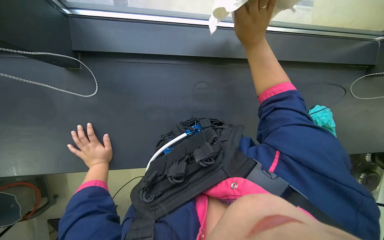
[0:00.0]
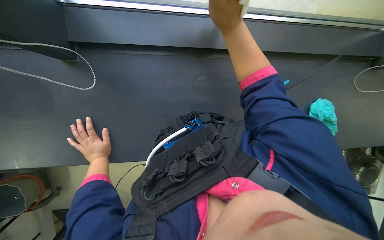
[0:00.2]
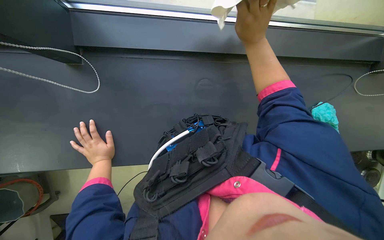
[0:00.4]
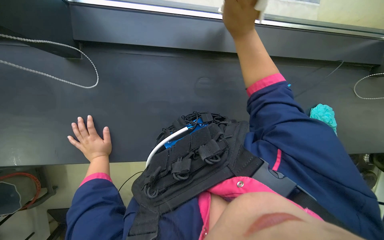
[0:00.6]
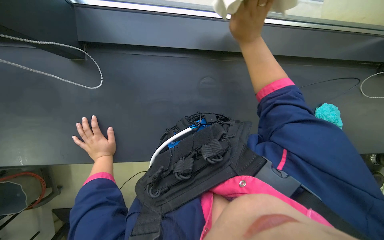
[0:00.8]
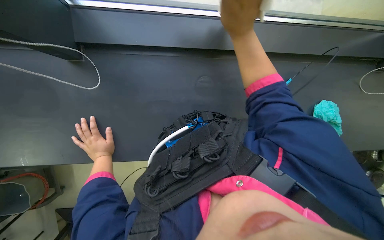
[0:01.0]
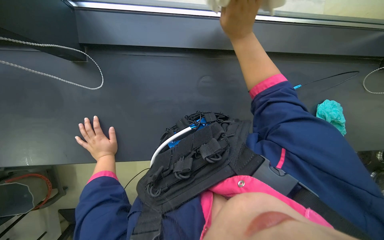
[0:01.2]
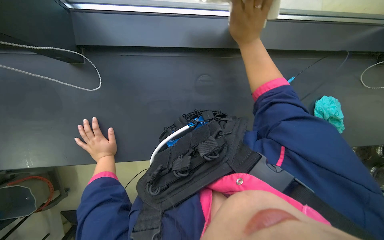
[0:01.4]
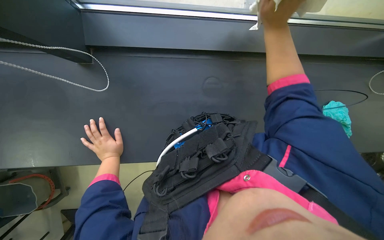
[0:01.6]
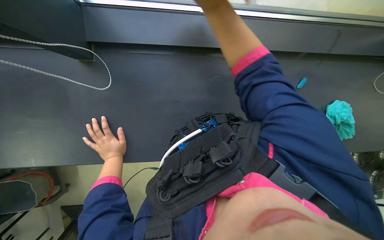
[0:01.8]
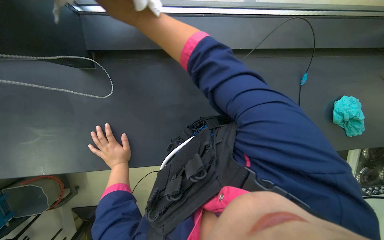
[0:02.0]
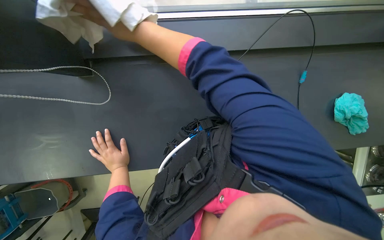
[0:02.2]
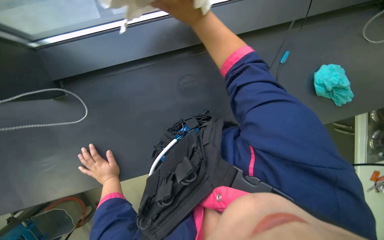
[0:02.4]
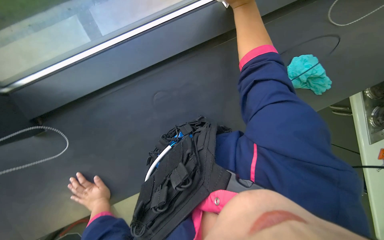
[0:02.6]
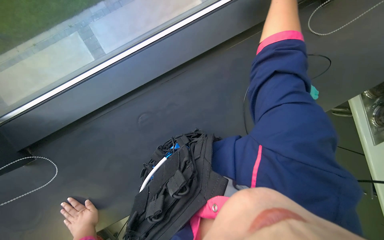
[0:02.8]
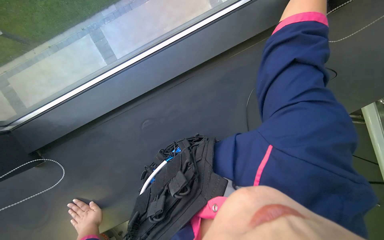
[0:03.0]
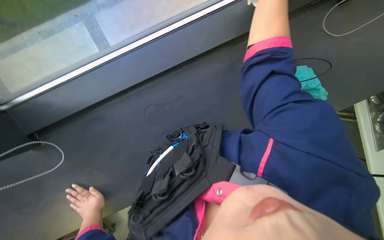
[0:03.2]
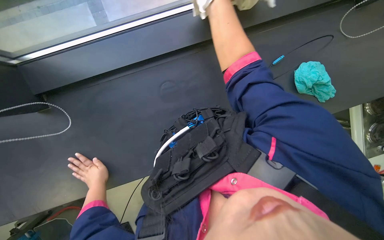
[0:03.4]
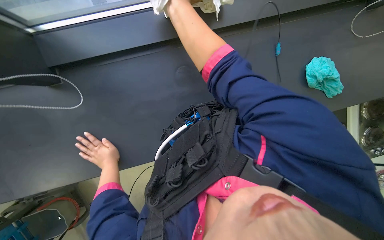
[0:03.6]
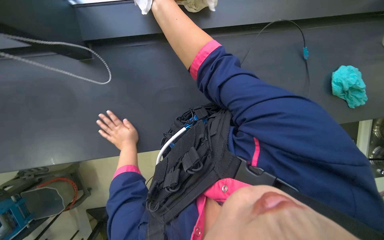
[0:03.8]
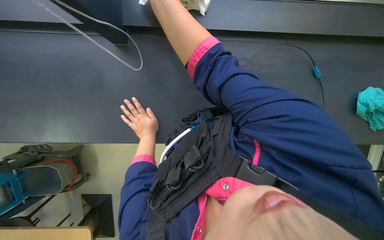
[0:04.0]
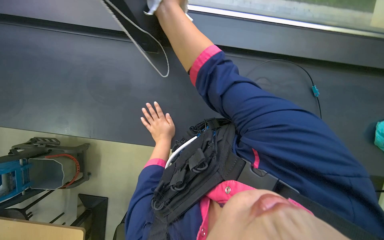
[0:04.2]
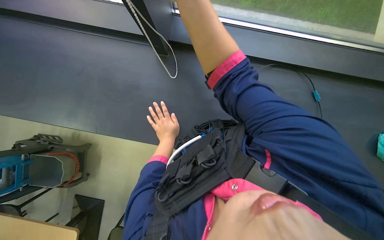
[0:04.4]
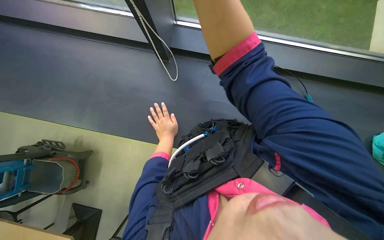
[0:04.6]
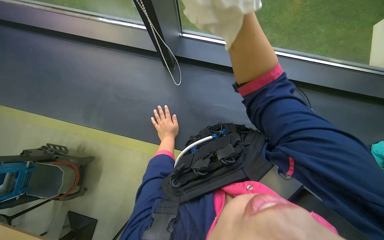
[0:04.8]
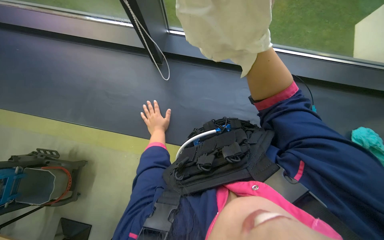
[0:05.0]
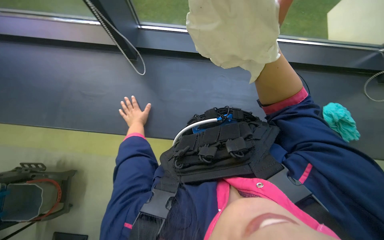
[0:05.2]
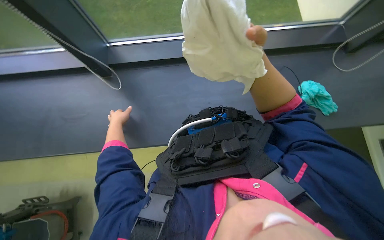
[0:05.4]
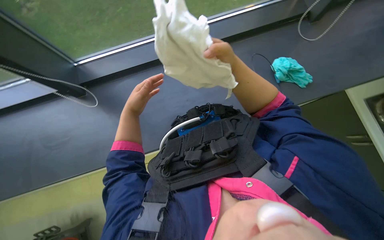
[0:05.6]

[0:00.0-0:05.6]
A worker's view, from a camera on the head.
Job: cleaning windows.
The whole recording: Wiping window glass. The worker wipes the window frame and wipes the window glass with a white cloth.
0.0 to 1.4 s: The hands make small movements and keep their place.
4.2 to 5.6 s: The camera pitches upward, by some 15 degrees. Everything in view rotates roughly 25 degrees counterclockwise.

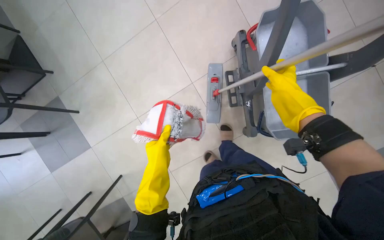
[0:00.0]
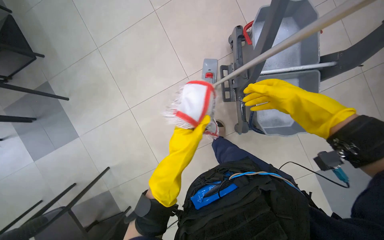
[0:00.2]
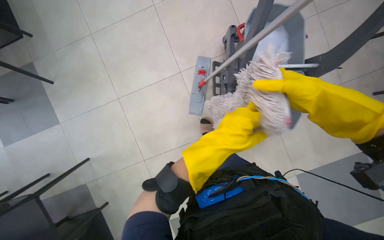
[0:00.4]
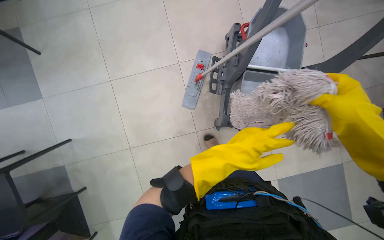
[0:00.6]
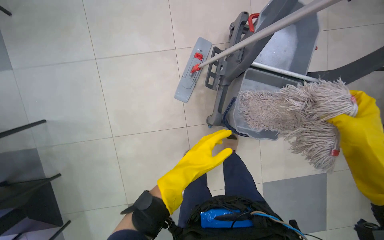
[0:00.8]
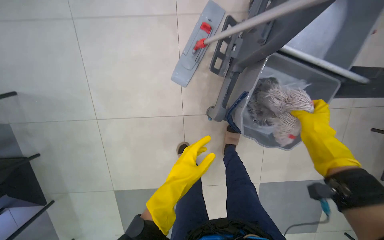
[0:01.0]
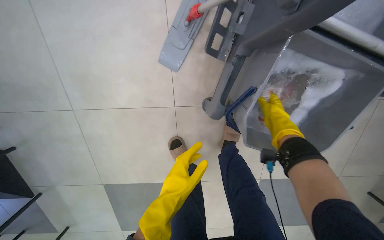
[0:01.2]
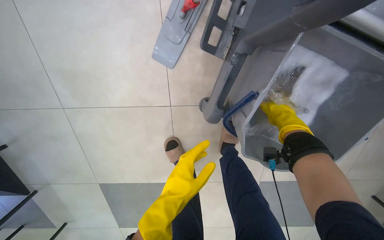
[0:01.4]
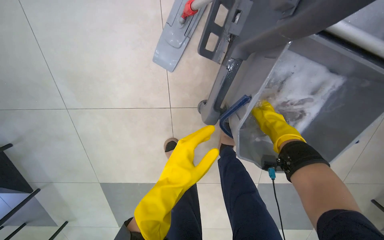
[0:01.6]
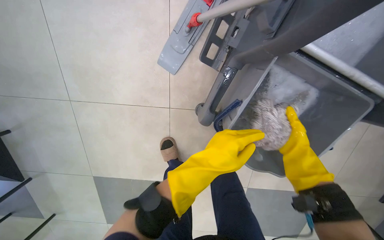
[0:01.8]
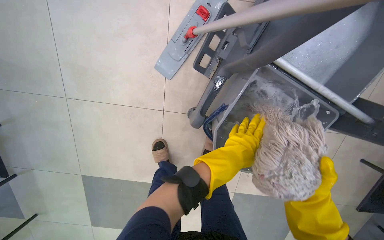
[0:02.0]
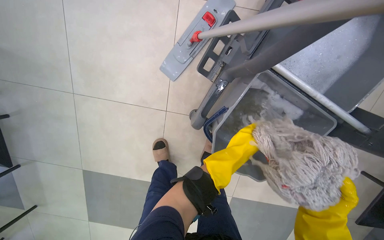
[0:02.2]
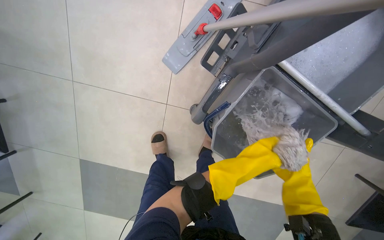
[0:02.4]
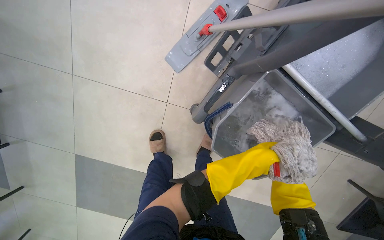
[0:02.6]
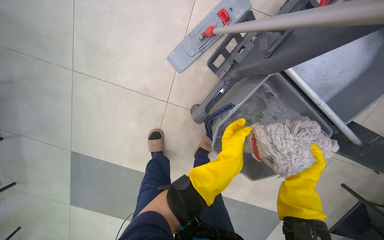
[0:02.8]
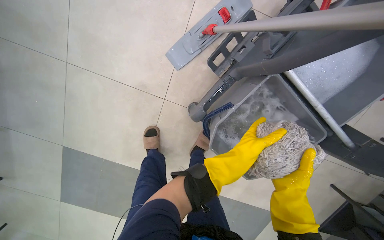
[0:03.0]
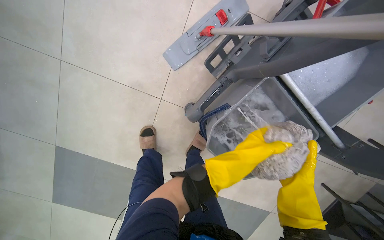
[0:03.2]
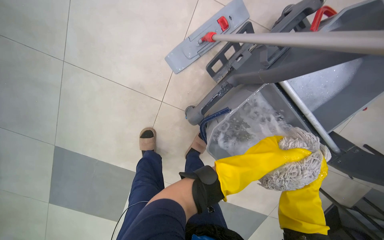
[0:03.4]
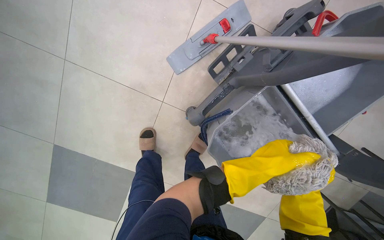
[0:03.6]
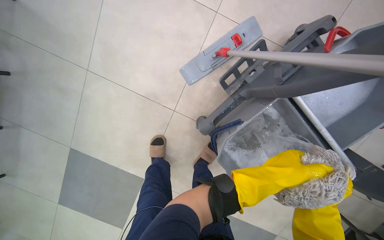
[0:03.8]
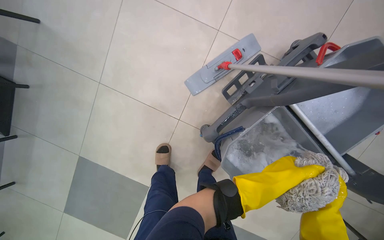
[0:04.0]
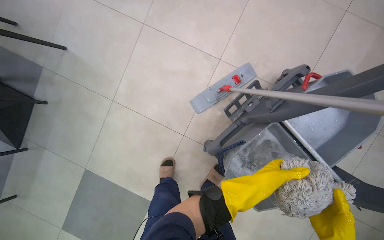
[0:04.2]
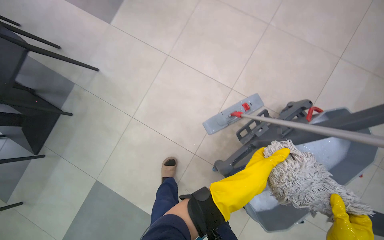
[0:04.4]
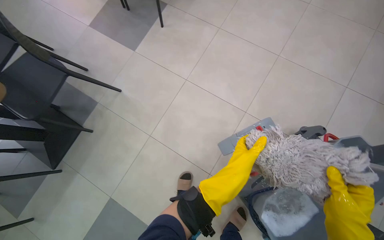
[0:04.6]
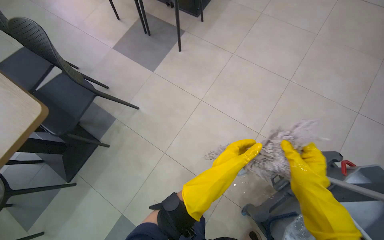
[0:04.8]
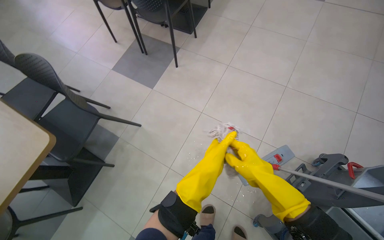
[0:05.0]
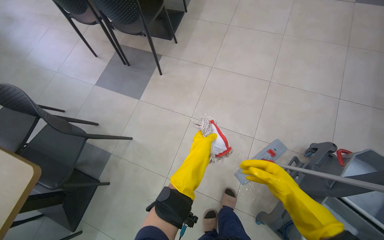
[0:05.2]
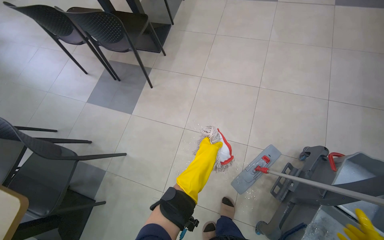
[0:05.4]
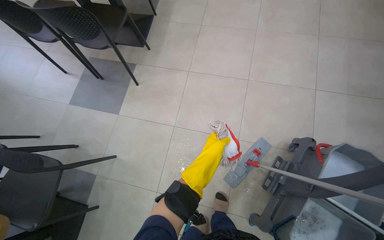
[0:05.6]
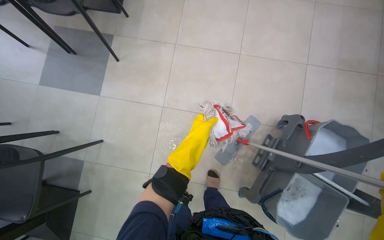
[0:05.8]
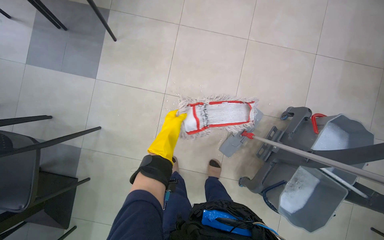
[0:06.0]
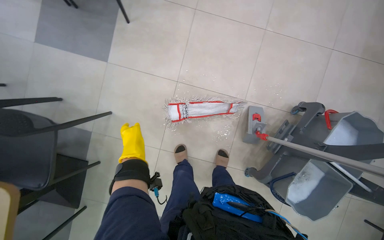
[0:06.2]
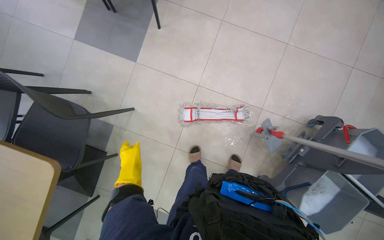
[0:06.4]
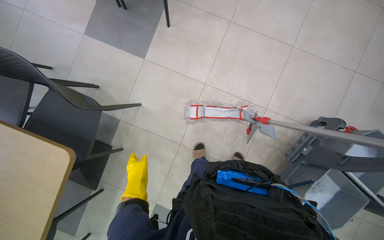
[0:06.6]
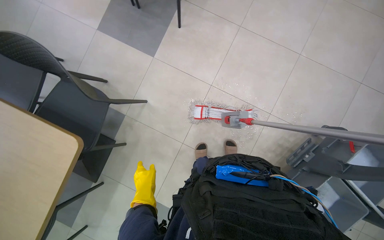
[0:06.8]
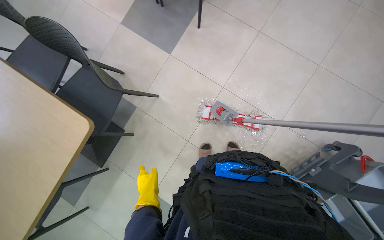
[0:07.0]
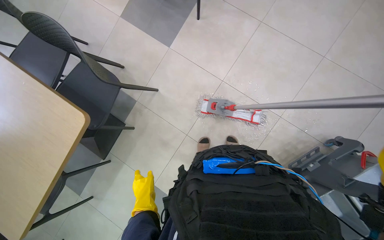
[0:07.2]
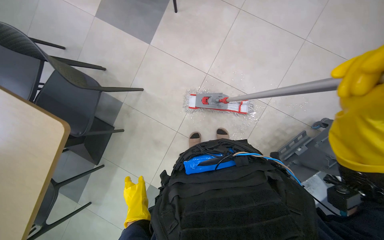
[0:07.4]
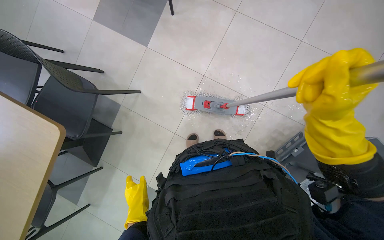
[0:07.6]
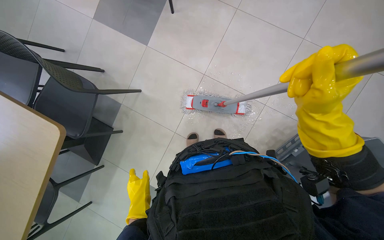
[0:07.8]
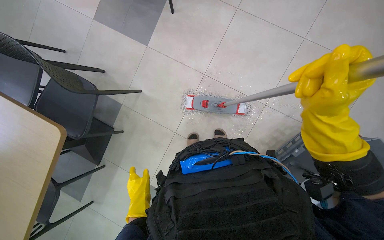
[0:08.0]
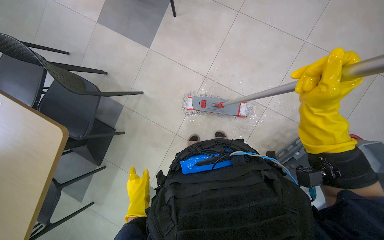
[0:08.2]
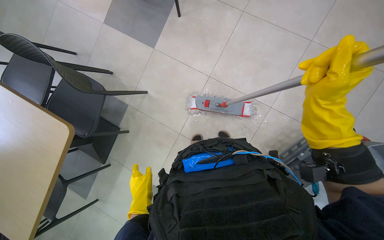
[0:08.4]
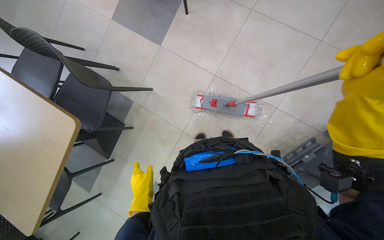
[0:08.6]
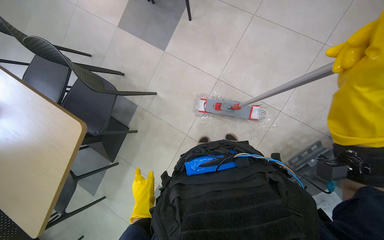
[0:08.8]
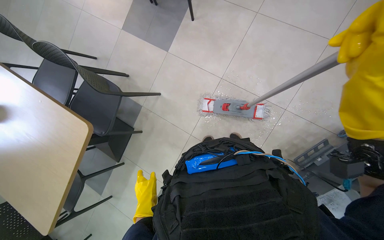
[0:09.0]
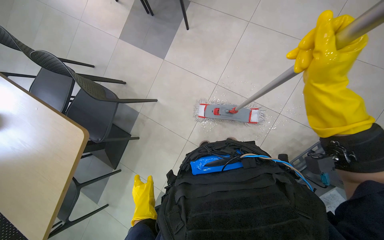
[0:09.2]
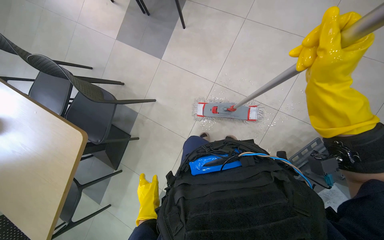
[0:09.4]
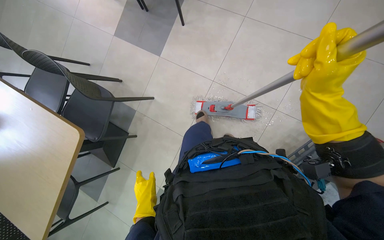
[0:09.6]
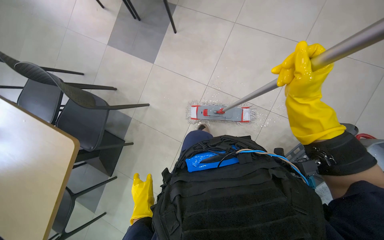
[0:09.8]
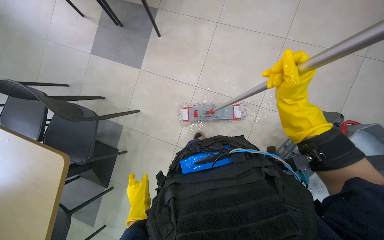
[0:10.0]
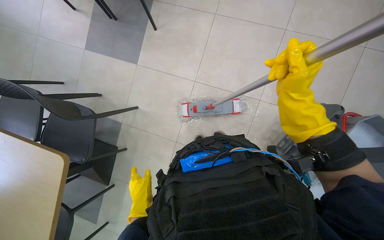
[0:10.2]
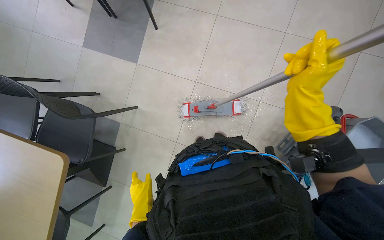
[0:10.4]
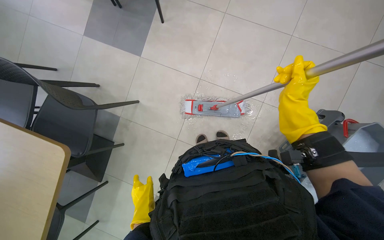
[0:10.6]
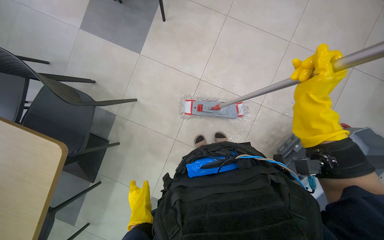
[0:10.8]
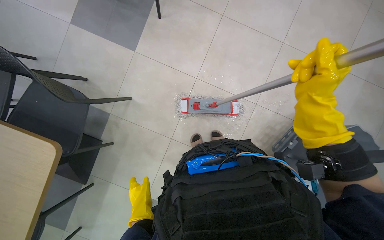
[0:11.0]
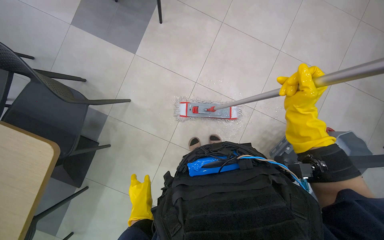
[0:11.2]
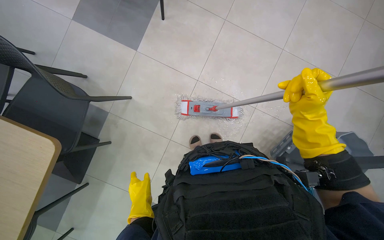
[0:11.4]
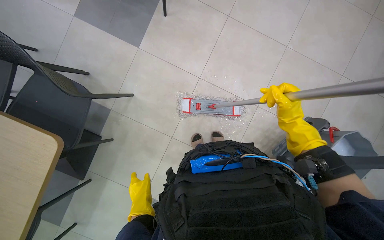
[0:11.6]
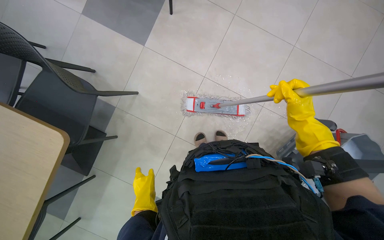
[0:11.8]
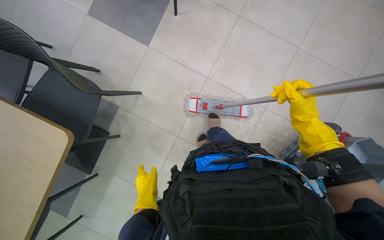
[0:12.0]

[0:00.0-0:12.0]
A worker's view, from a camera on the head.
Job: mopping floor.
The whole recording: Mopping cafeteria floor. The worker mops the cafeteria floor, periodically rinsing and wringing the mop head.
0.0 to 1.6 s: The wearer moves about 50 cm. The view tips downward by roughly 20 degrees. Everything in view rotates about 30 degrees clockwise.
1.6 to 3.0 s: The left hand is displaced to the right by some 25 cm. The right hand travels nearer to the camera and down the picture by approximately 25 cm.
3.0 to 4.4 s: The wearer looks some 25 degrees further upward.
4.4 to 6.0 s: The left hand moves to the left, up the picture and farther from the camera, some 50 cm.
6.0 to 7.6 s: The left hand travels down the picture and to the left by about 40 cm.
10.4 to 12.0 s: The right hand swings nearer and farther, roughly 10 cm each way, with 2 reversals.

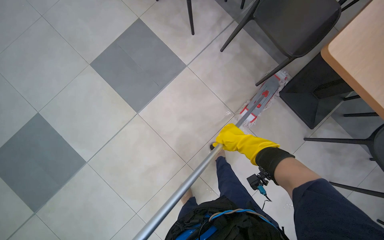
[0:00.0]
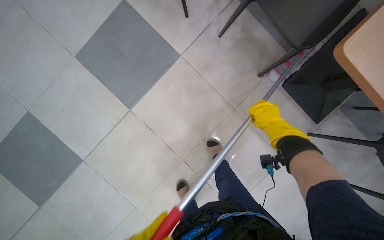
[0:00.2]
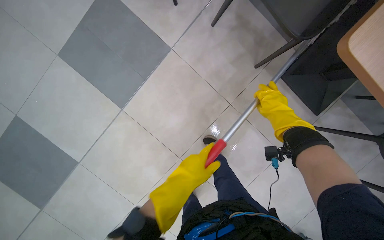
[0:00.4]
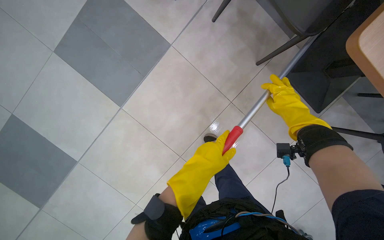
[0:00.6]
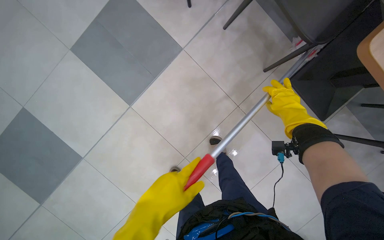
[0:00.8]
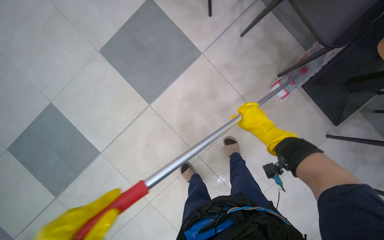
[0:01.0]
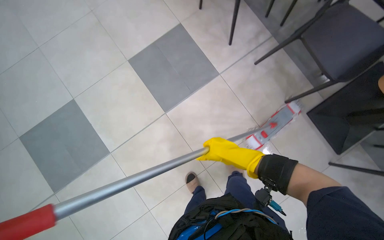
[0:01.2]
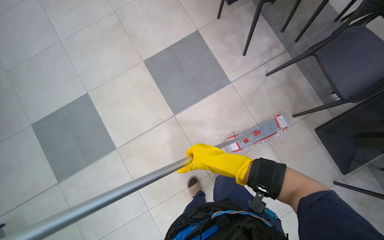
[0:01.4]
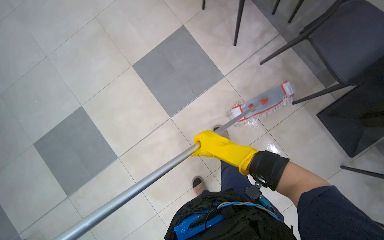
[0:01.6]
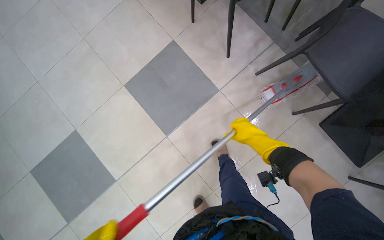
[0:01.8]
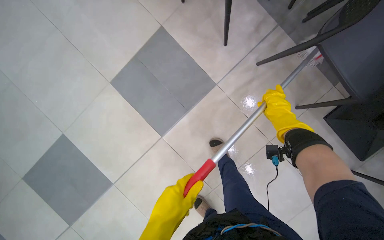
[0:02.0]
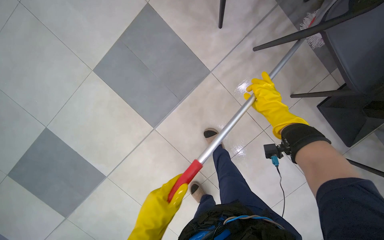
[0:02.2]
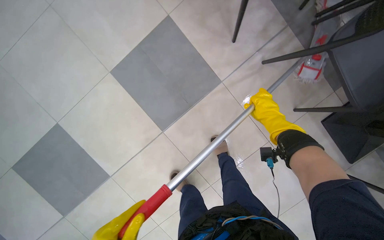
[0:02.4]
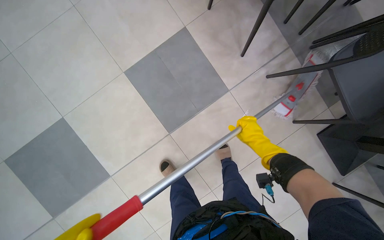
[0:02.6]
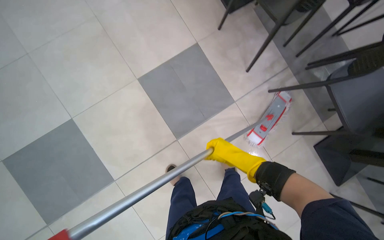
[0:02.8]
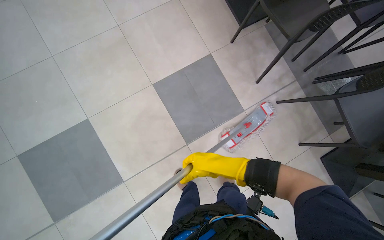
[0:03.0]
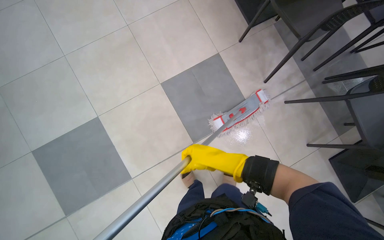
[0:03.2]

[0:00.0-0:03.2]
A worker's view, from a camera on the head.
Job: mopping floor.
The whole recording: Mopping cafeteria floor. The worker mops the cafeteria floor, periodically rinsing and wringing the mop head.
0.0 to 1.6 s: The right hand reaches approximately 20 cm to the right, then returns.
1.6 to 3.2 s: The right hand travels to the right and back again, approximately 25 cm each way.
